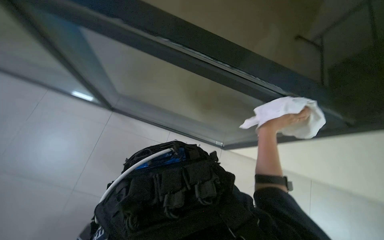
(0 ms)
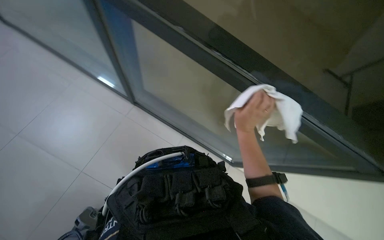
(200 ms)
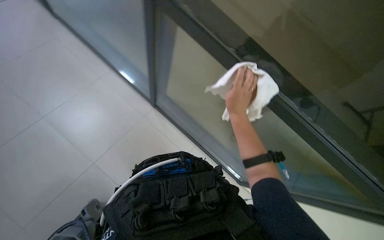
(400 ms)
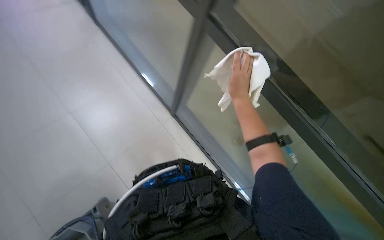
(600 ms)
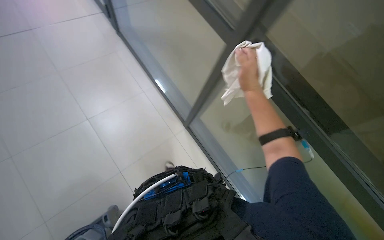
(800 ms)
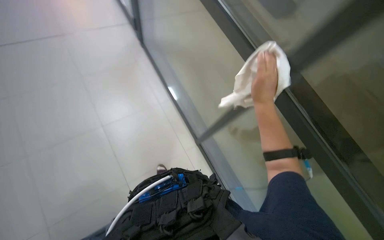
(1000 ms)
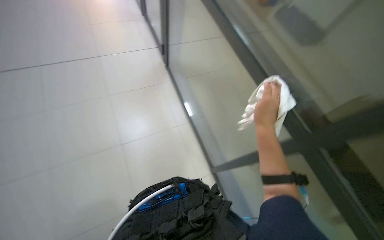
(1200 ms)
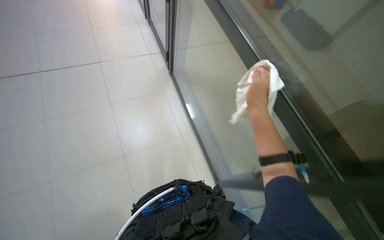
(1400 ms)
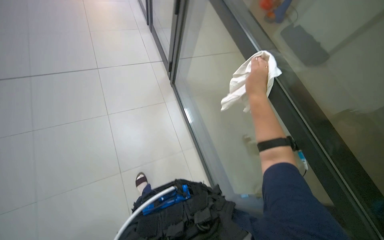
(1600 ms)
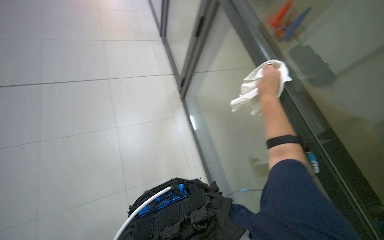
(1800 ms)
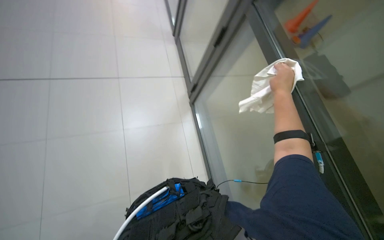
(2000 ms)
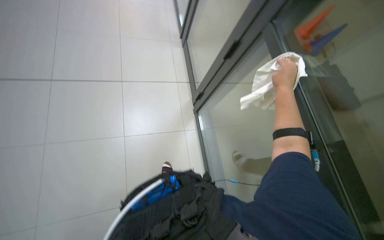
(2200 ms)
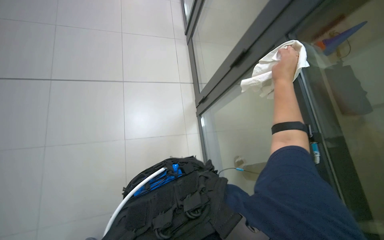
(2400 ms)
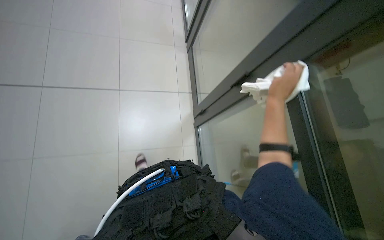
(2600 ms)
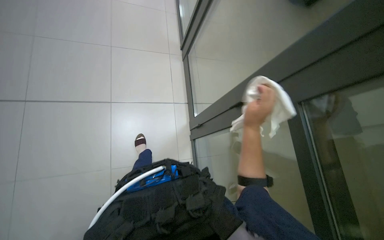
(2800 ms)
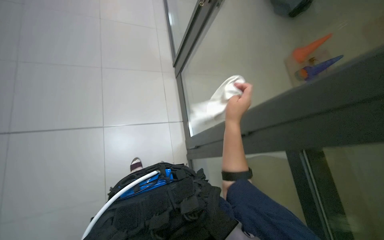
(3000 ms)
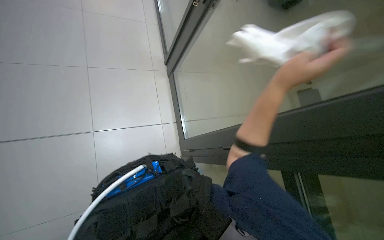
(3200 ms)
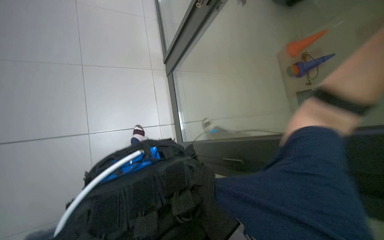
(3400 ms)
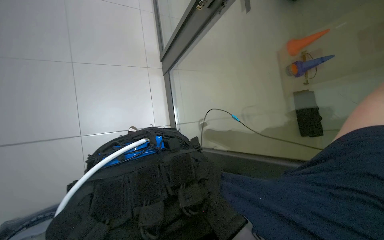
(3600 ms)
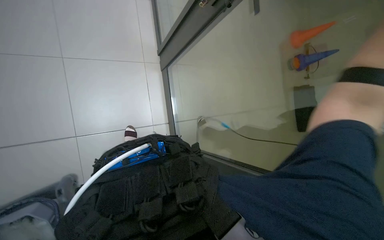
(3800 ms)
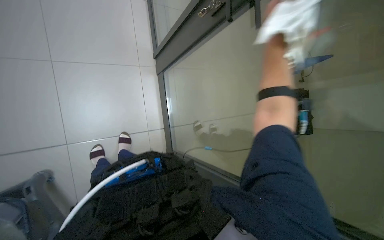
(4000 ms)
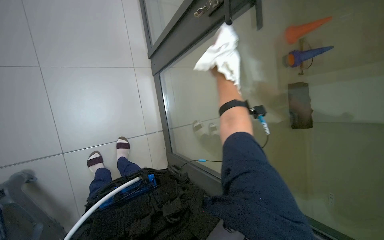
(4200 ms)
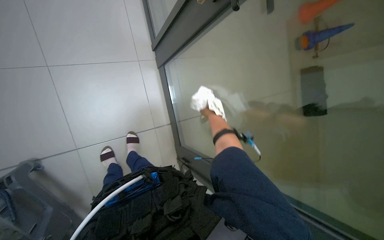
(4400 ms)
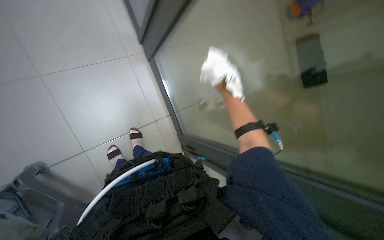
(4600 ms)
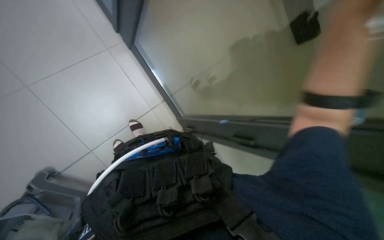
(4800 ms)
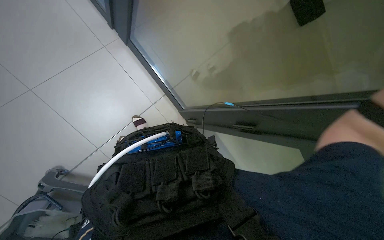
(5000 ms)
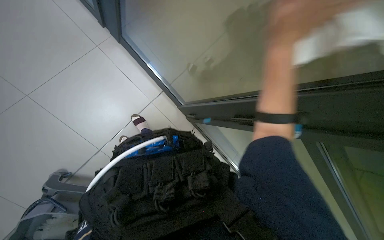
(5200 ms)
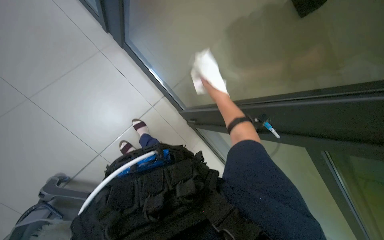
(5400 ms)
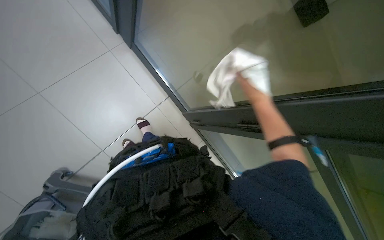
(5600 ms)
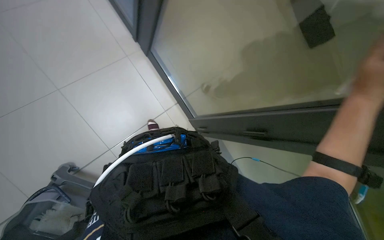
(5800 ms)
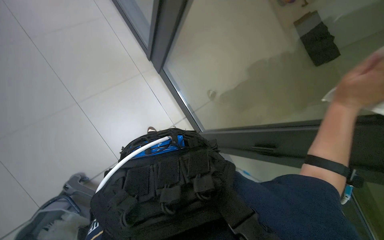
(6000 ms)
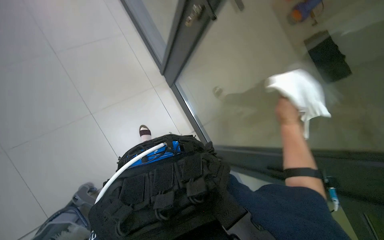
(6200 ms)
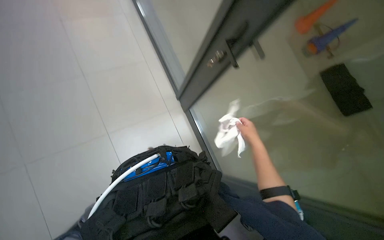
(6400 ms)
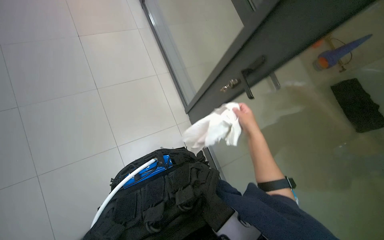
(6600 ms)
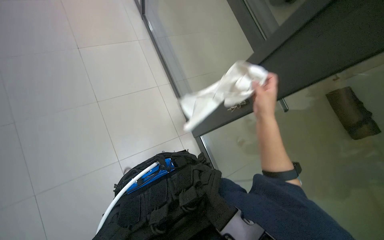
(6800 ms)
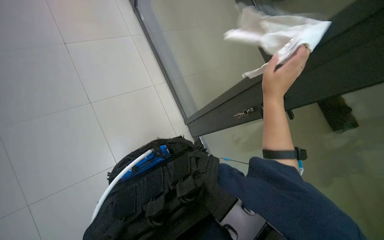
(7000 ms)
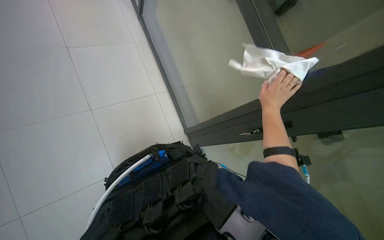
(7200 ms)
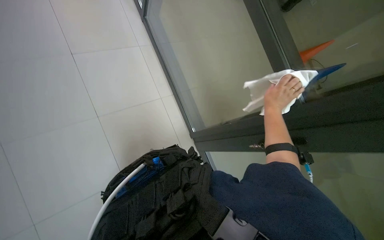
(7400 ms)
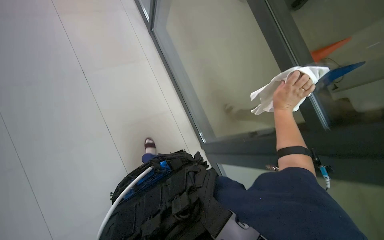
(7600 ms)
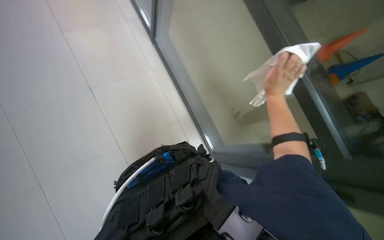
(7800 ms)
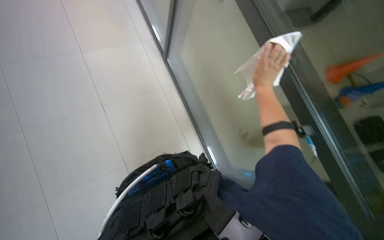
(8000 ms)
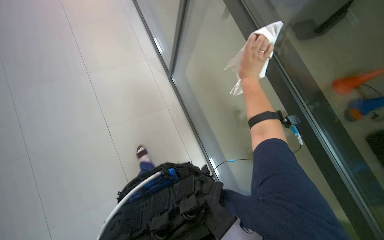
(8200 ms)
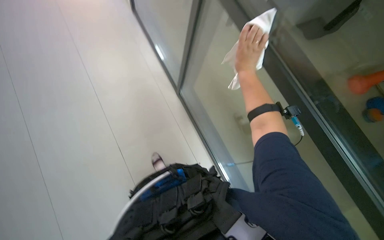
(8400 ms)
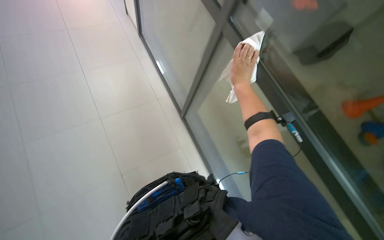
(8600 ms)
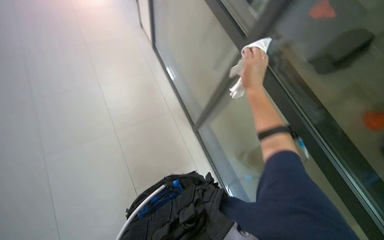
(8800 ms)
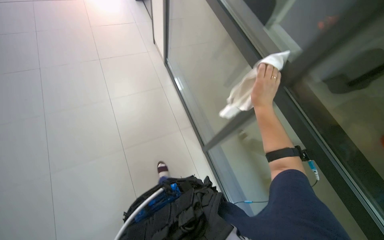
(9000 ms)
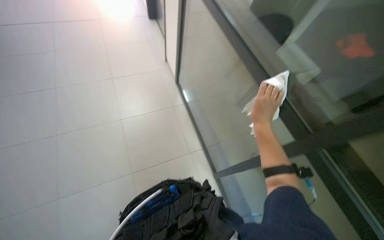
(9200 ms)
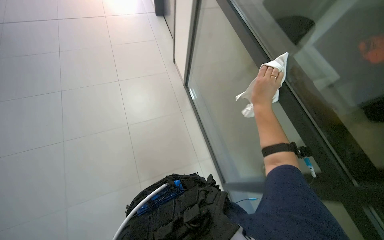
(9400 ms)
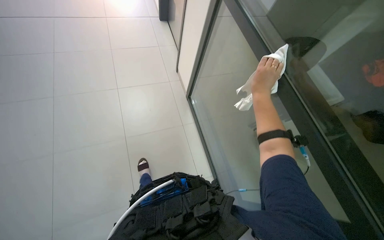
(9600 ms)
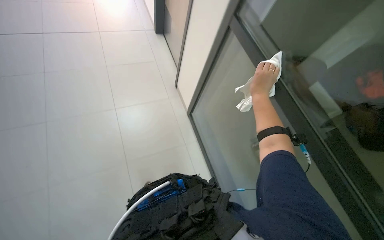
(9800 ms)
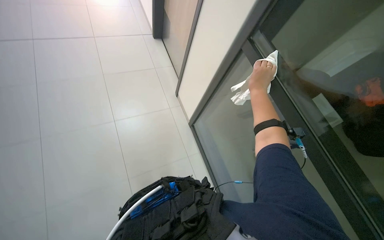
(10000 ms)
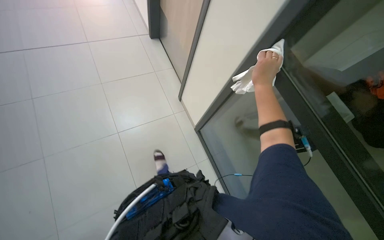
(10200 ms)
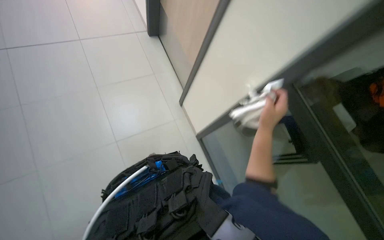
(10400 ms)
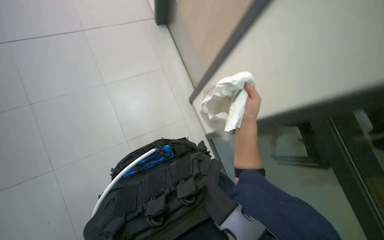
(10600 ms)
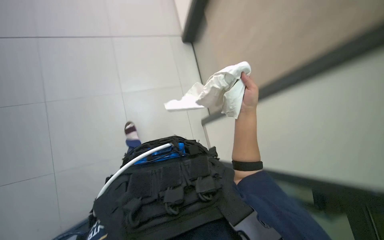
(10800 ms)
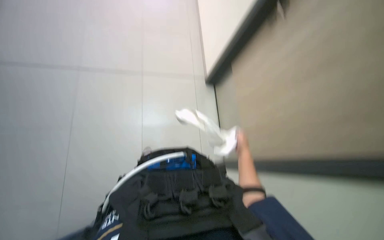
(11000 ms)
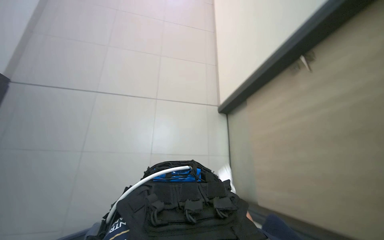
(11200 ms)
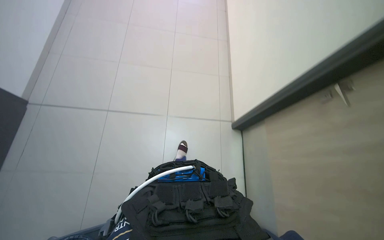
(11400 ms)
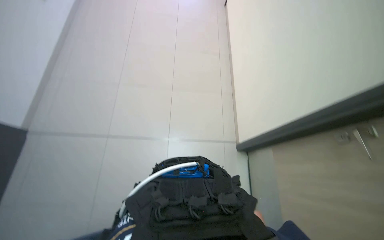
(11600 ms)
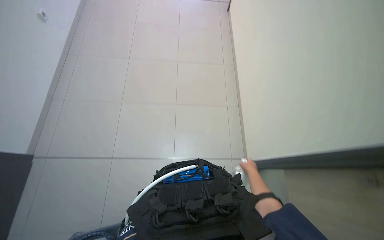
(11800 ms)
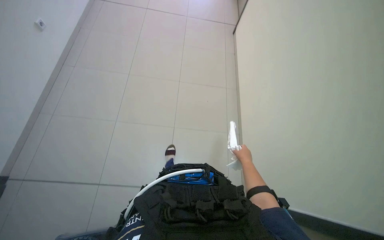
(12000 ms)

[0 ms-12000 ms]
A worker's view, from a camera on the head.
Job: wiping surfaces.
The whole recording: Wiping office surfaces. The worker wipes various office surfaces, including glass partitions and walls, with a white cloth.
0 ms to 1600 ms: The camera is aimed roughly 15 degrees further to the left. The view tilts approximately 25 degrees upward. The right hand travels up the picture by some 20 cm.
1600 ms to 3000 ms: The right hand moves to the left, roughly 15 cm.
6000 ms to 7600 ms: The right hand goes roughly 25 cm farther from the camera.
7600 ms to 9000 ms: The wearer looks about 15 degrees further upward.
9000 ms to 10400 ms: The right hand moves down the picture, about 15 cm.
10400 ms to 12000 ms: The camera travels about 90 cm.

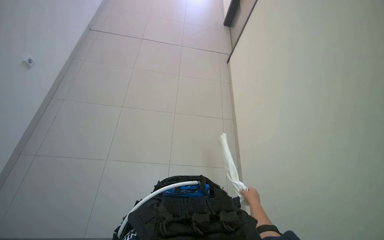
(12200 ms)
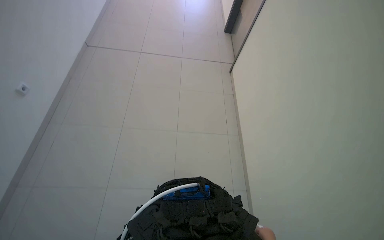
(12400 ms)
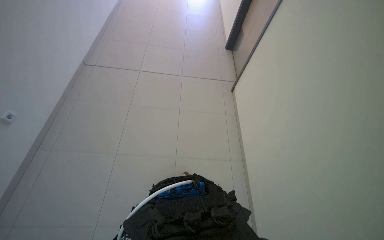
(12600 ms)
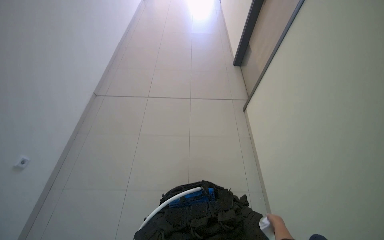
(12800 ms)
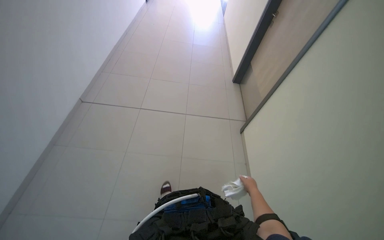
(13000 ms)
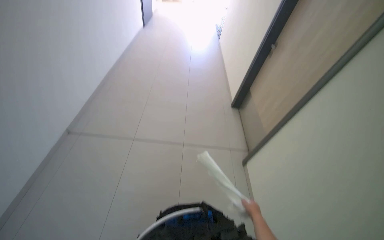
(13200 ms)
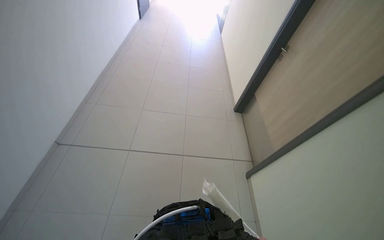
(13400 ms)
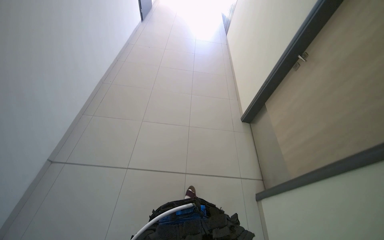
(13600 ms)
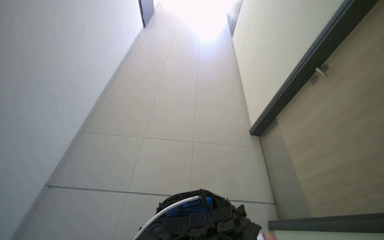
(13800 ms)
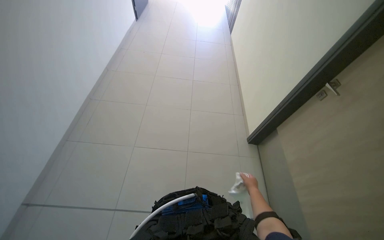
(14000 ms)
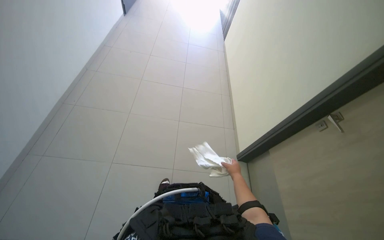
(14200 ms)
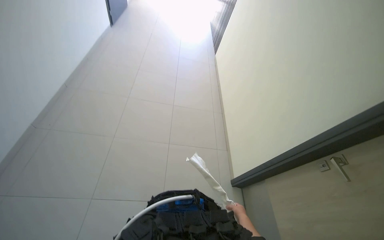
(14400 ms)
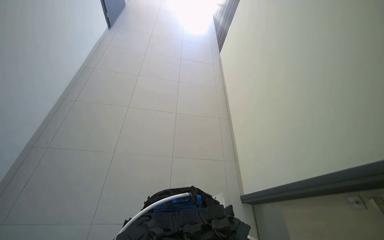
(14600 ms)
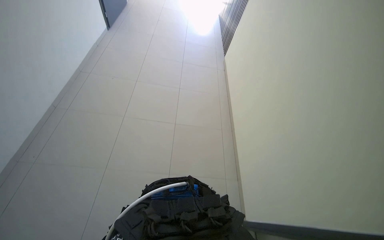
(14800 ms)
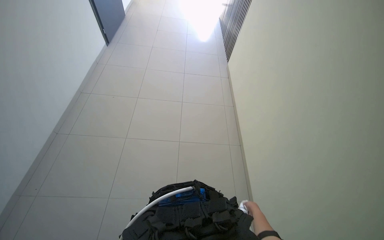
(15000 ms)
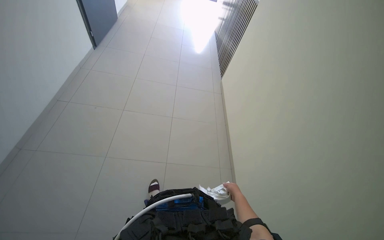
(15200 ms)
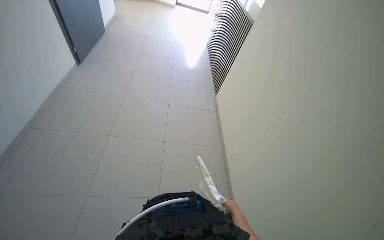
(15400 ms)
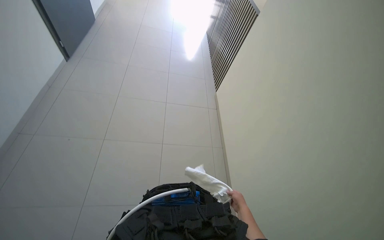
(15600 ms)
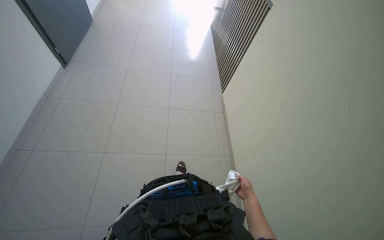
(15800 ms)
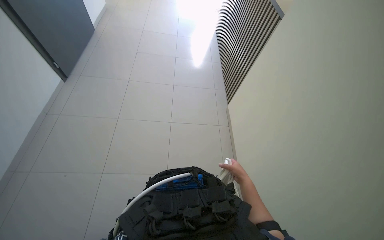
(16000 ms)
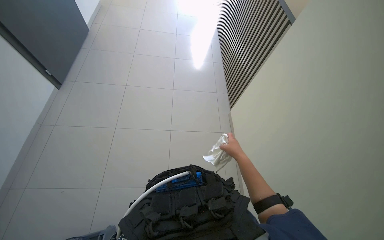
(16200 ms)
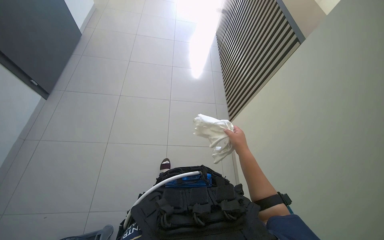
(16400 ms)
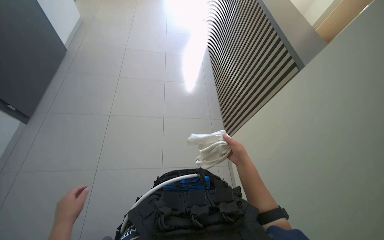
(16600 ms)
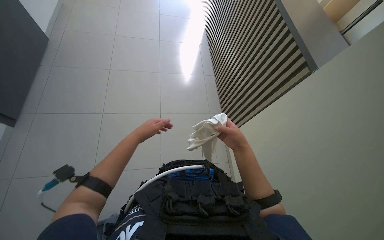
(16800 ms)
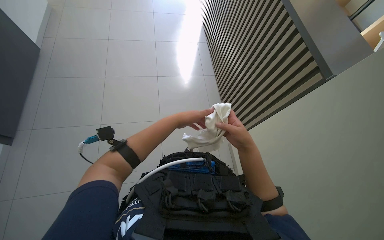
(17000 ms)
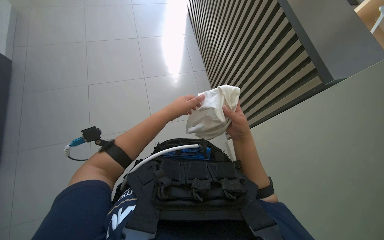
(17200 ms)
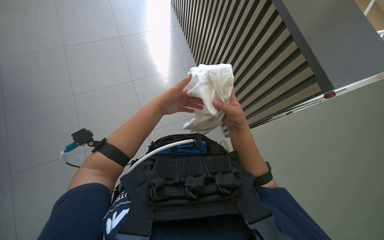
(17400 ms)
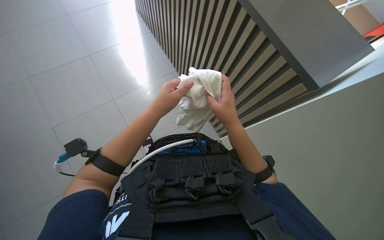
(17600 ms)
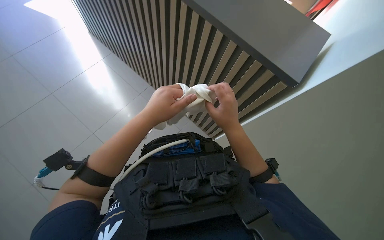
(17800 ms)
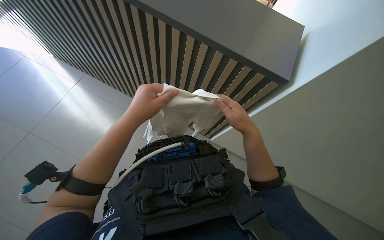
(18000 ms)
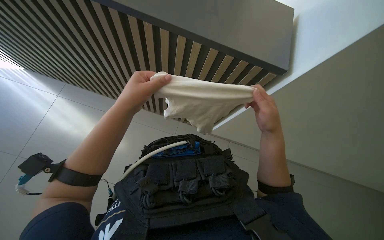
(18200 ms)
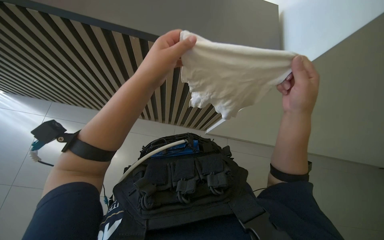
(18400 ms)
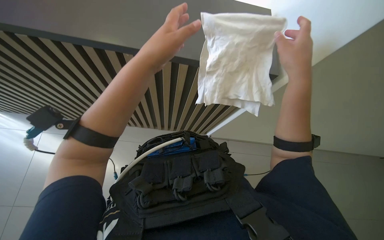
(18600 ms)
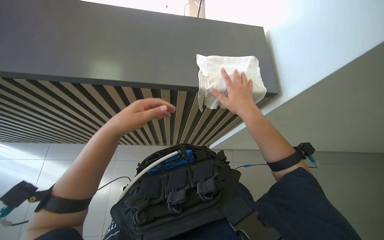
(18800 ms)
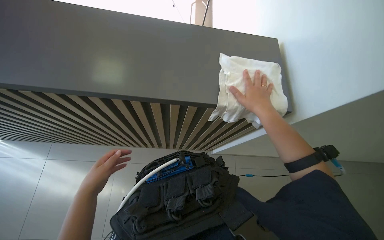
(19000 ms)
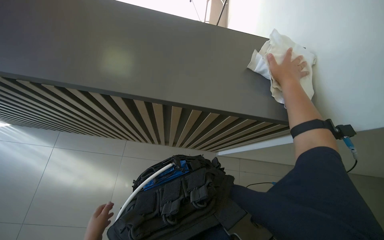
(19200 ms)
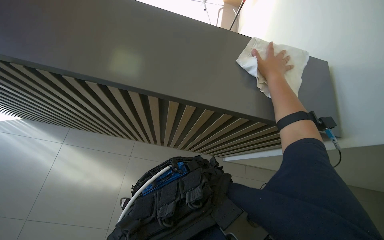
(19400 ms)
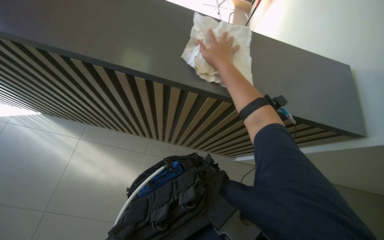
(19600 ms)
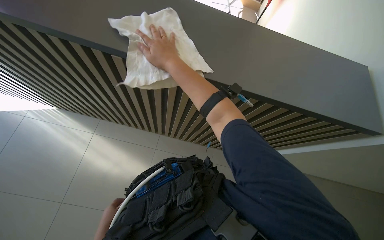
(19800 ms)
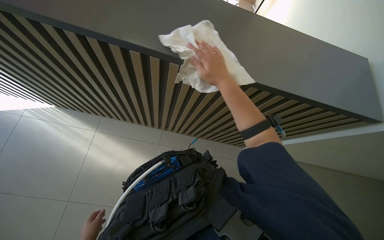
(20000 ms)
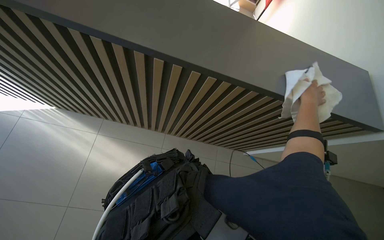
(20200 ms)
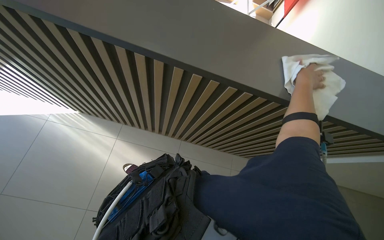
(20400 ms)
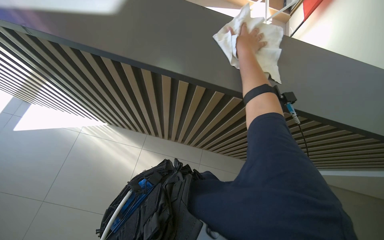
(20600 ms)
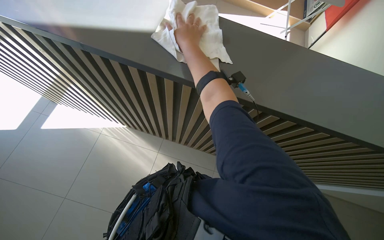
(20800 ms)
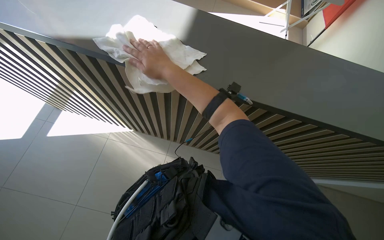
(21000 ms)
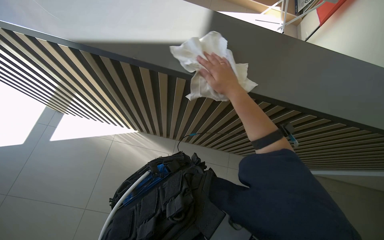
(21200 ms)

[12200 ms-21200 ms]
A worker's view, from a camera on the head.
Job: wiping surfaces.
The whole recording: Wiping office surfaces. The worker wipes various office surfaces, including glass partitions and walls, with a white cloth.
12200 ms to 13800 ms: The camera travels roughly 1.5 m. The view tips upward by about 15 degrees.
13800 ms to 15200 ms: The wearer moves roughly 1.5 m.
15200 ms to 16600 ms: The right hand moves up the picture, some 40 cm.
16600 ms to 18200 ms: The head turns to the right by some 20 degrees. The right hand travels nearer to the camera by approximately 15 cm.
18200 ms to 19800 ms: The right hand travels up the picture and to the left by approximately 30 cm.
